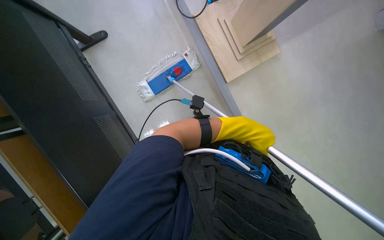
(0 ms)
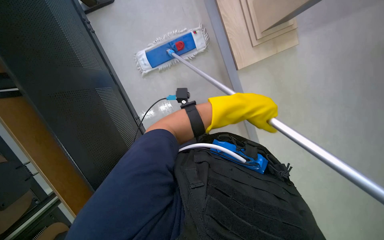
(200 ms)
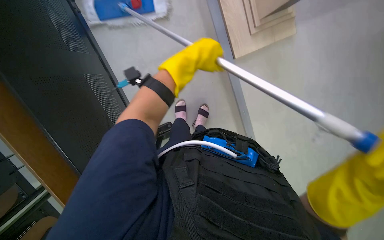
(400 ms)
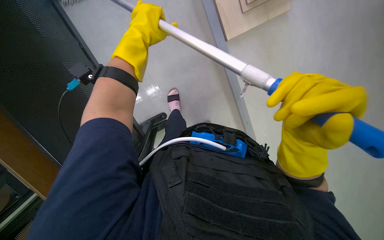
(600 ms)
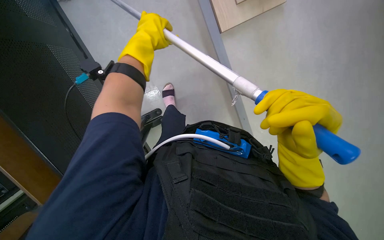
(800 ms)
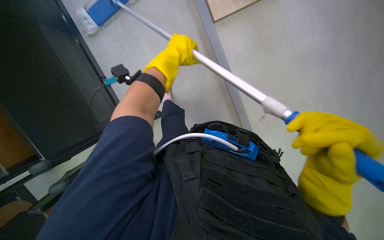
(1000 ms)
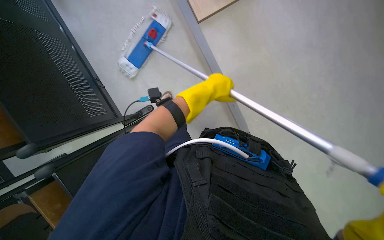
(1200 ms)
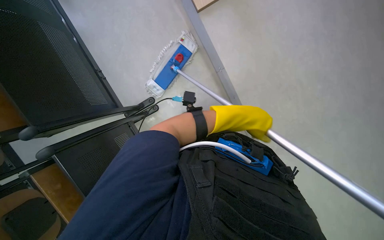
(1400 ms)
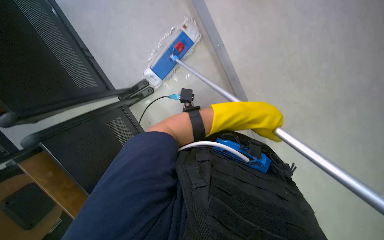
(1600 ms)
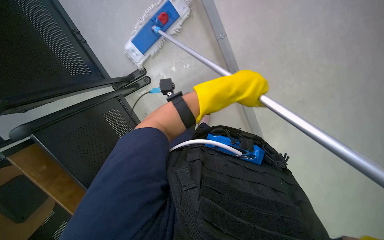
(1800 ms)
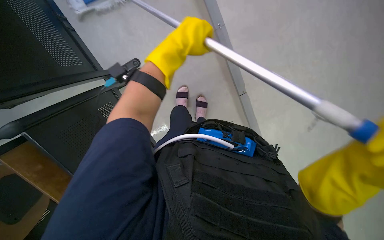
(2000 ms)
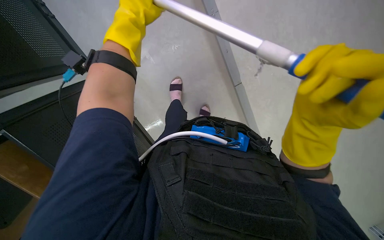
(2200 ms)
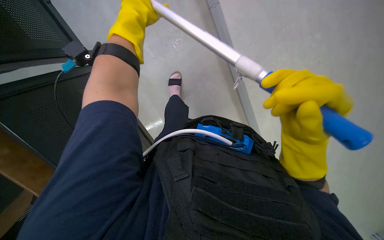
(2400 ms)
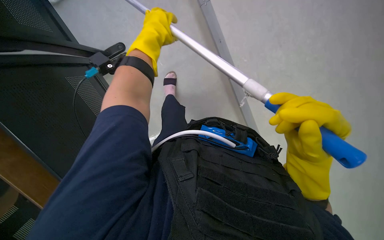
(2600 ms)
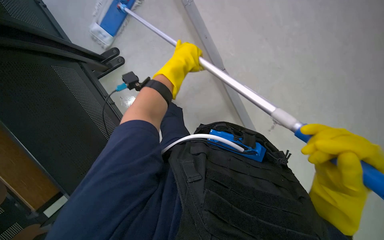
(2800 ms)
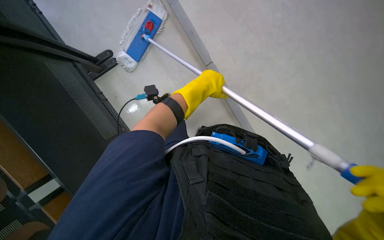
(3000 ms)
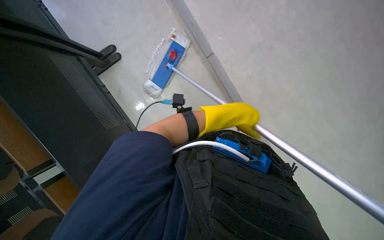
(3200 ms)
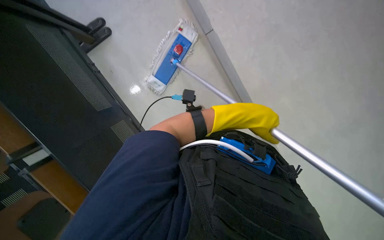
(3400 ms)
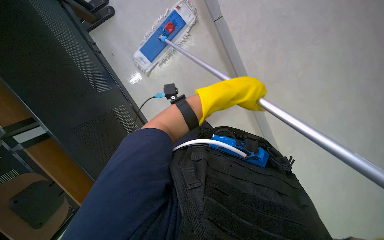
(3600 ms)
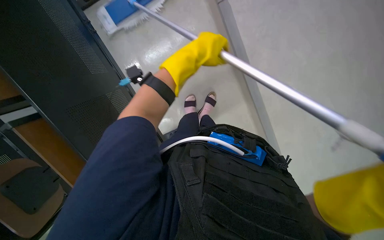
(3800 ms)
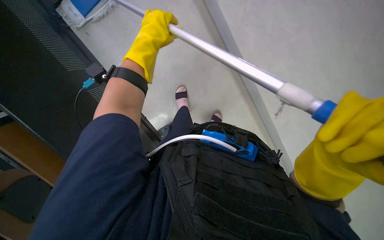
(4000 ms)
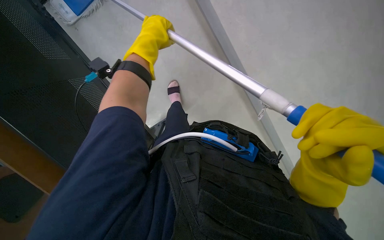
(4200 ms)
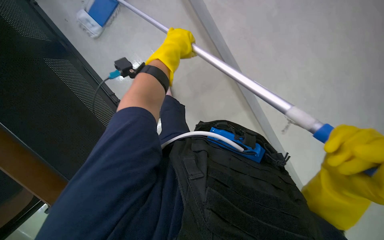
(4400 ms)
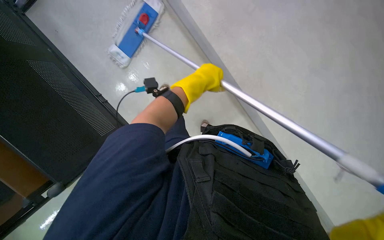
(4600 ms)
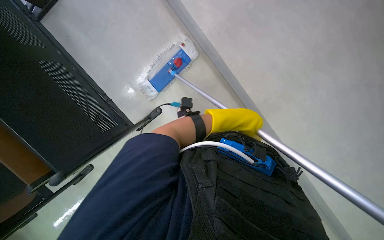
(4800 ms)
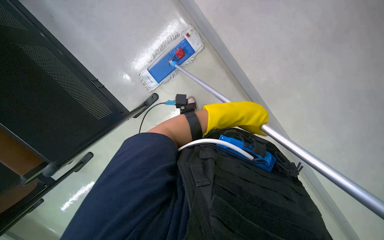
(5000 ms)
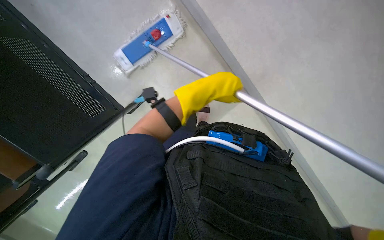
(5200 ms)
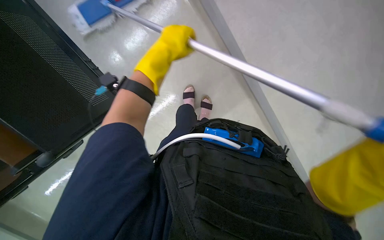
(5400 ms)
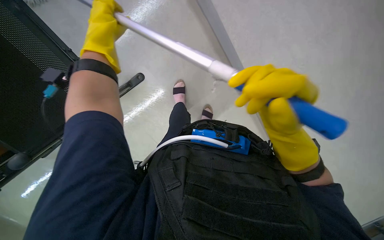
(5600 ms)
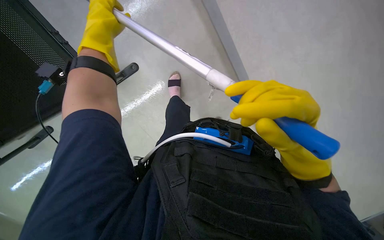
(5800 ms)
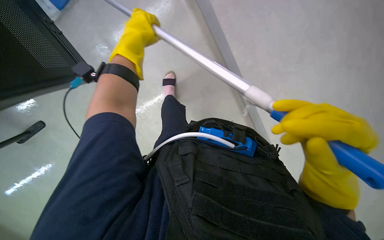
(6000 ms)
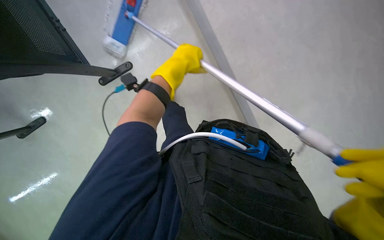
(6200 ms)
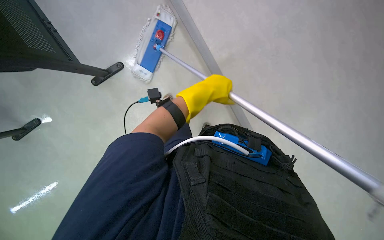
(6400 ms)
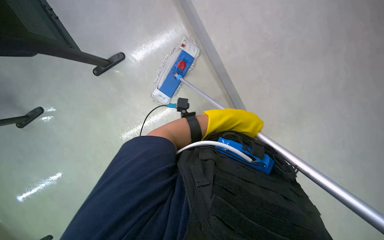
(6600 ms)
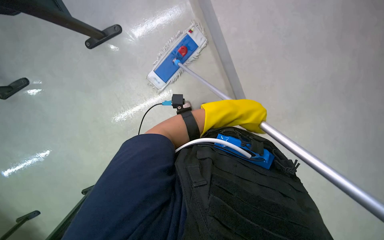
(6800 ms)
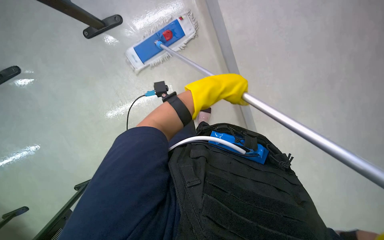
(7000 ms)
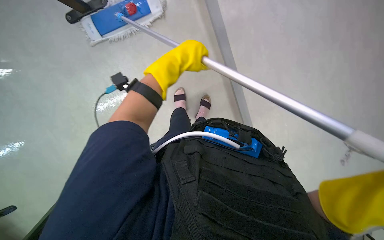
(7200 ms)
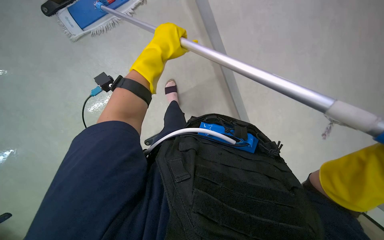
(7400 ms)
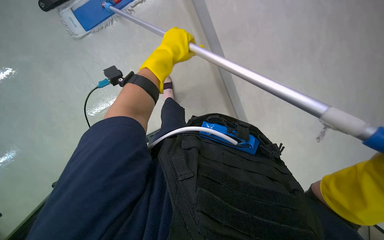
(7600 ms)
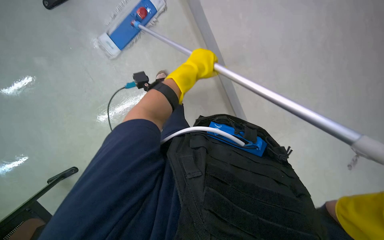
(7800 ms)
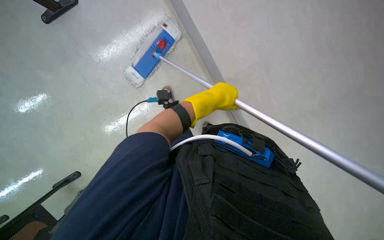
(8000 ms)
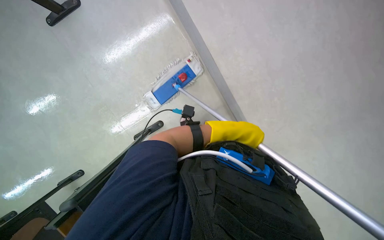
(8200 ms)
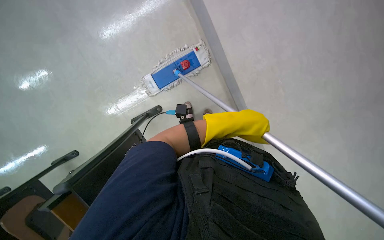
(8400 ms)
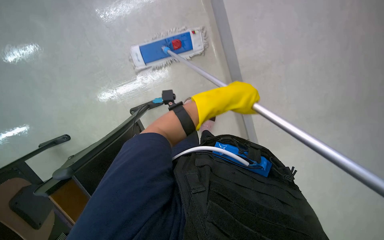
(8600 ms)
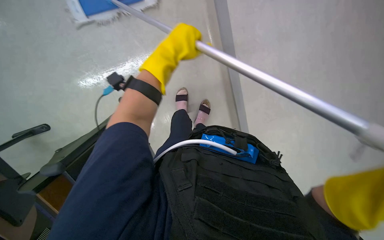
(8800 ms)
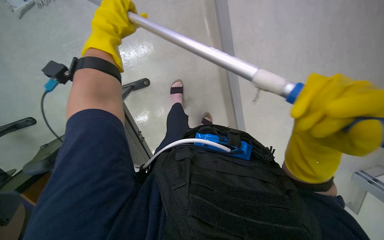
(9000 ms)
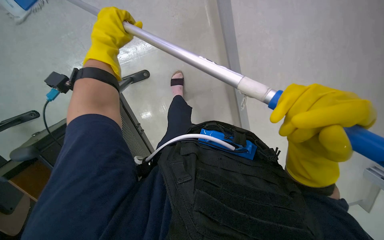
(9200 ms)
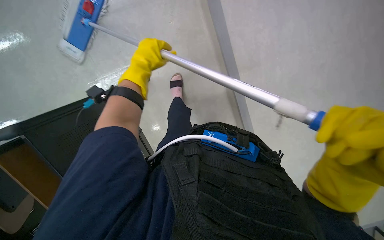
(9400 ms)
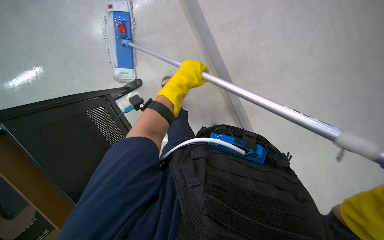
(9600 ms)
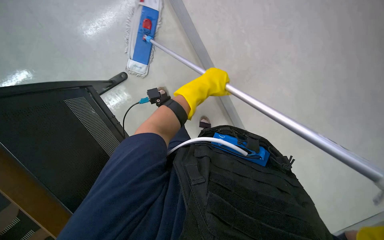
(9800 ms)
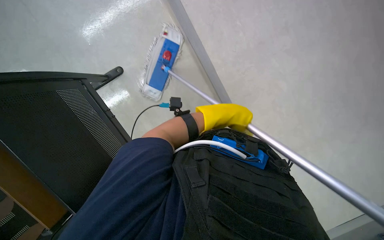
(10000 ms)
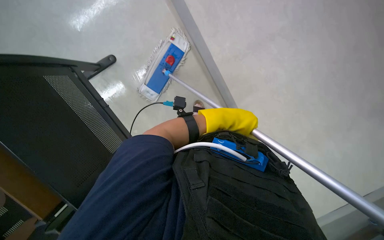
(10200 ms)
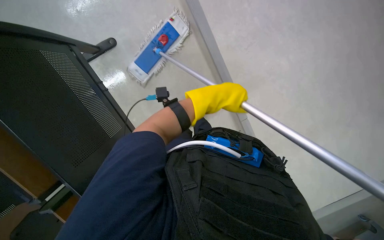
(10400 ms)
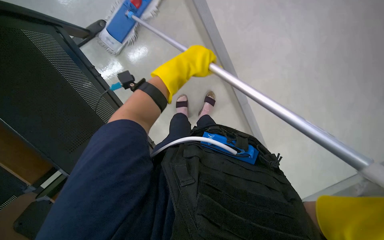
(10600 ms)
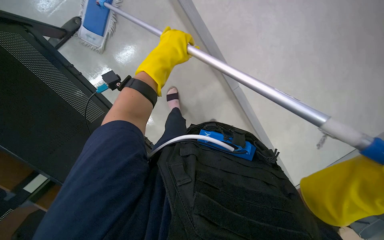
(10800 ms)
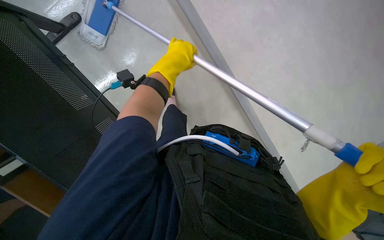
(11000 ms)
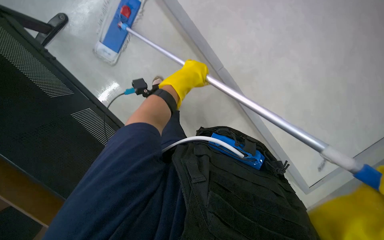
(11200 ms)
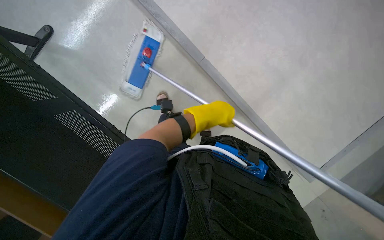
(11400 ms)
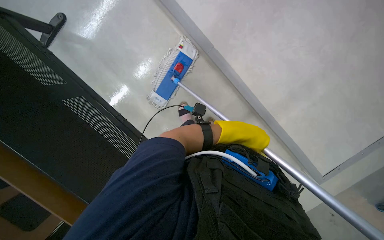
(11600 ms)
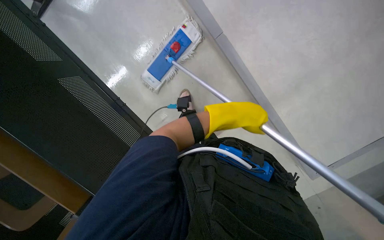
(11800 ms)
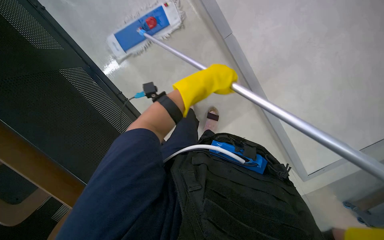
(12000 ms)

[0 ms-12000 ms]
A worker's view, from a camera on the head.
Job: mopping floor.
The whole recording: Mopping floor with flat mop. The worker mops the floor with a flat mop, periodically cleaning the mop head in a bucket.
0 ms to 1600 ms: The camera sweeps to the left, by roughly 15 degrees.
1600 ms to 3000 ms: The left hand heads to the left, covering roughly 15 cm.
3000 ms to 4400 ms: The left hand goes to the left and returns, roughly 10 cm each way.
4400 ms to 6000 ms: The left hand moves left and right over some 35 cm, changing direction 2 times.
9000 ms to 10400 ms: The left hand heads to the right and down the picture, covering about 25 cm.
10400 ms to 12000 ms: The left hand moves left and right over some 20 cm, changing direction 2 times.

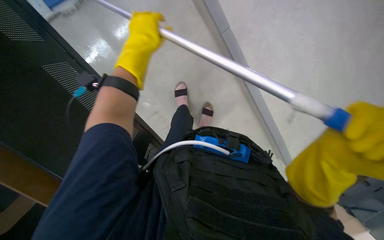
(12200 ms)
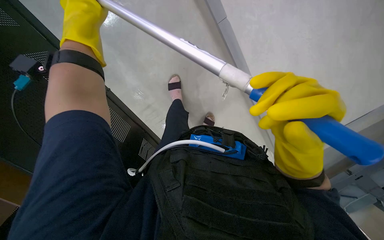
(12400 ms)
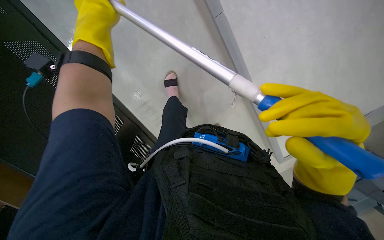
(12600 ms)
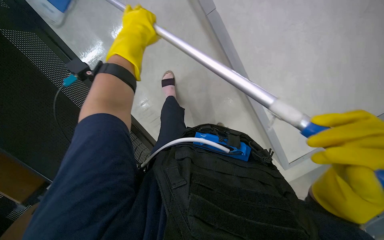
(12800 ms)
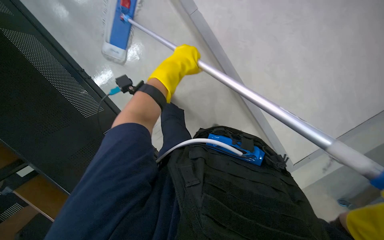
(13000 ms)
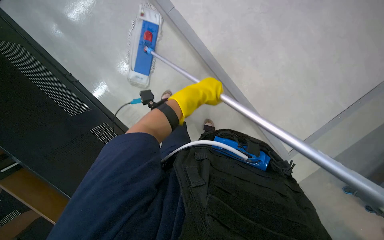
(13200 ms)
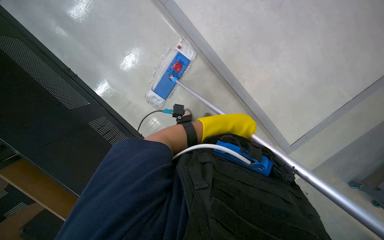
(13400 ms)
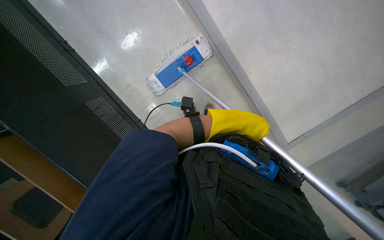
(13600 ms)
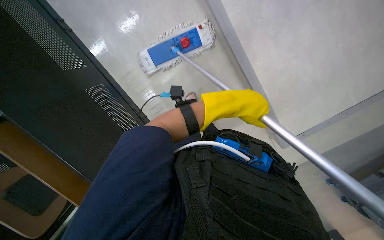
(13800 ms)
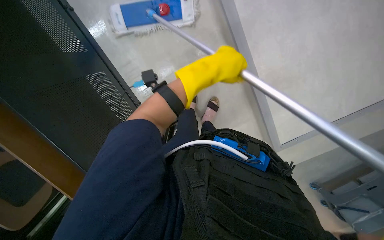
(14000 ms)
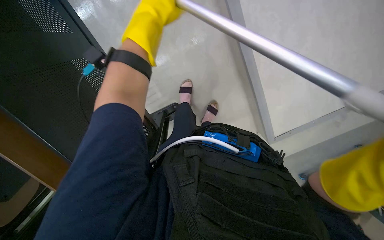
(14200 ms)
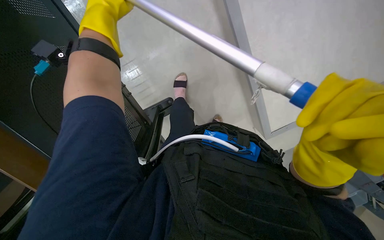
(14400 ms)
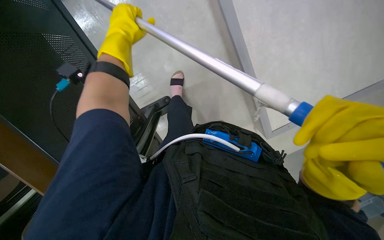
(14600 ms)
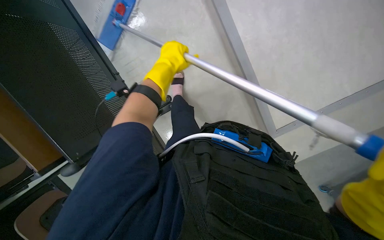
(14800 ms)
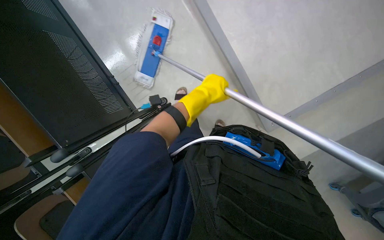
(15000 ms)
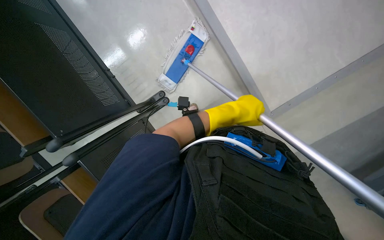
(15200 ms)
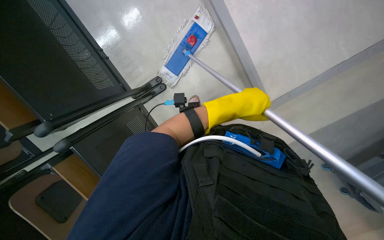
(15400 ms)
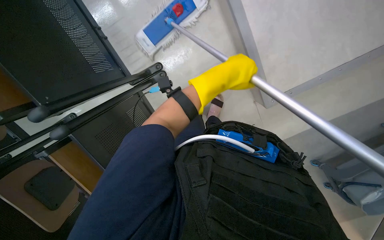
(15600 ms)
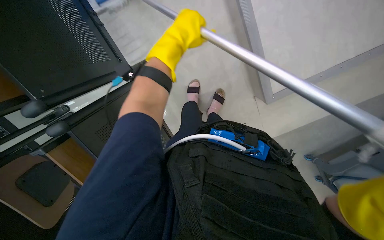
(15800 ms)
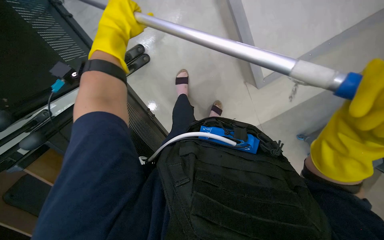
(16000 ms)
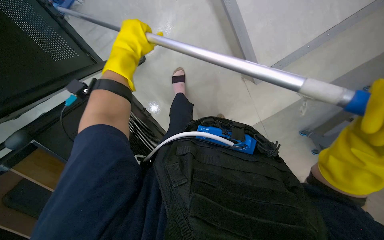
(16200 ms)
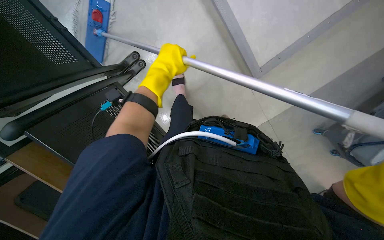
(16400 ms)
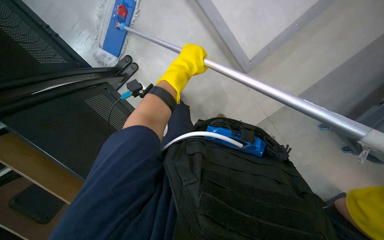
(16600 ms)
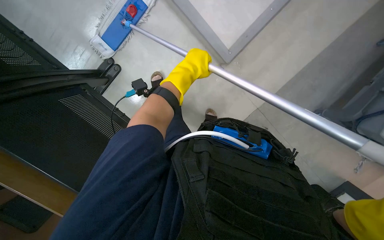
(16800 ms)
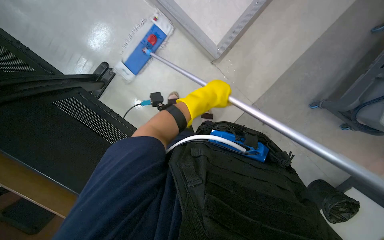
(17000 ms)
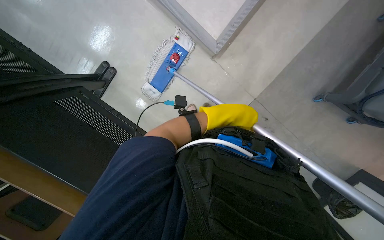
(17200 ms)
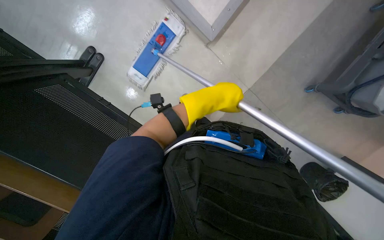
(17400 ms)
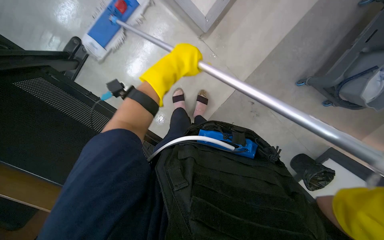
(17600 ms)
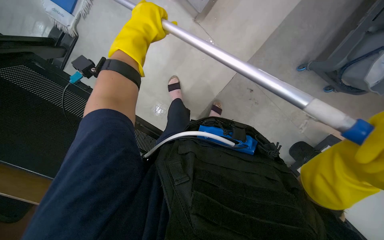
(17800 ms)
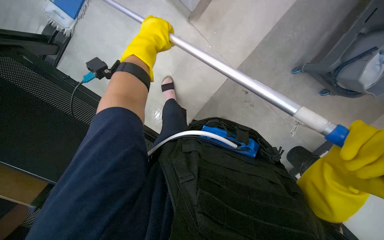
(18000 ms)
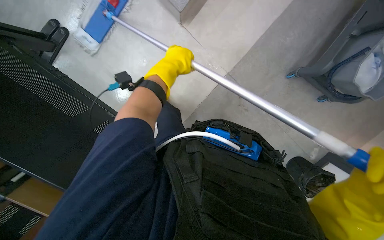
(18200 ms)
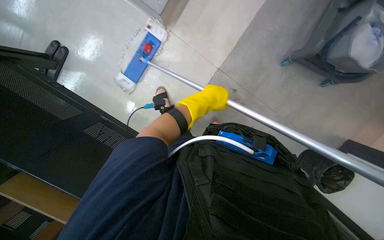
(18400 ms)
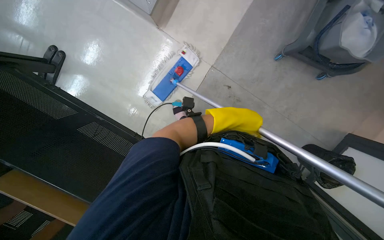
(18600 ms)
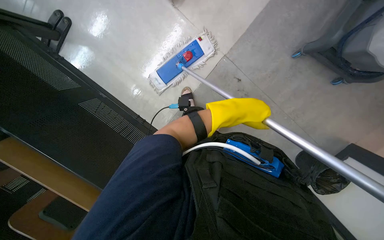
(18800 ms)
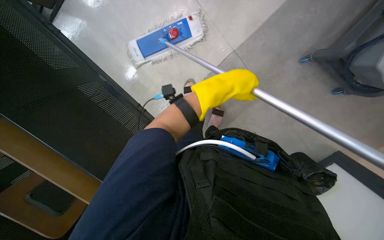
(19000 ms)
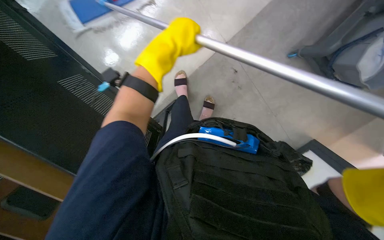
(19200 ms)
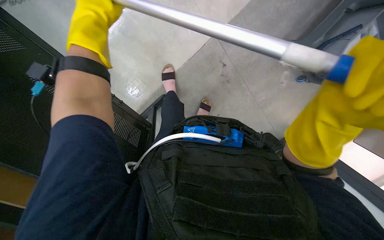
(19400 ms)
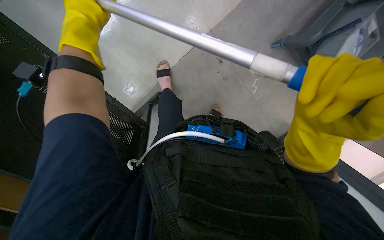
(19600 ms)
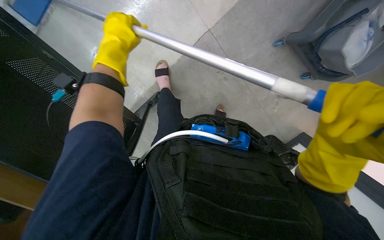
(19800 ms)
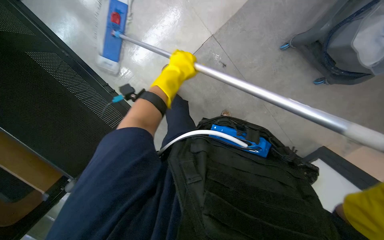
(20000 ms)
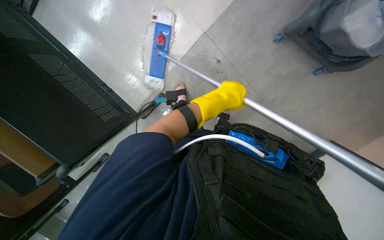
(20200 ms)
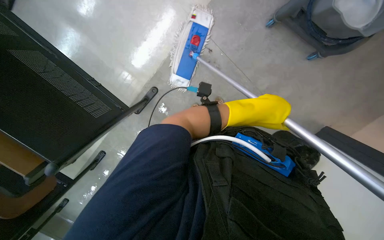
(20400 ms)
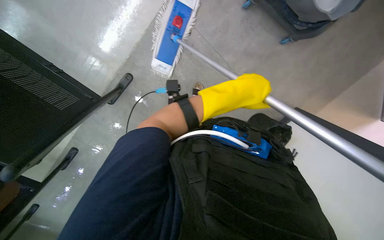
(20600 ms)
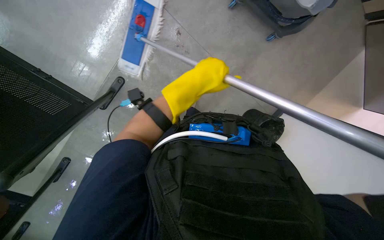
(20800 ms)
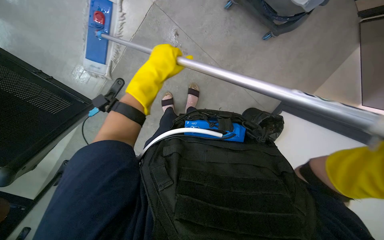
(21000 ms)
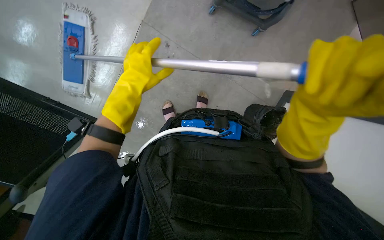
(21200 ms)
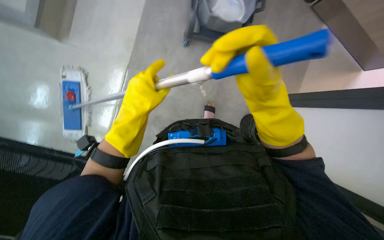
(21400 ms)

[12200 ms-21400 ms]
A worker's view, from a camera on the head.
Job: mopping floor.
The whole recording: Mopping floor with flat mop. The worker mops the floor with a flat mop, periodically cleaning the mop head in a bucket.
12200 ms to 13800 ms: The left hand moves to the right and down the picture, approximately 20 cm.
15200 ms to 16800 ms: The view tips downward by some 15 degrees. The left hand goes approximately 15 cm to the left.
16800 ms to 18400 ms: The left hand goes left and right, some 20 cm each way, reversing 2 times.
18400 ms to 19800 ms: The left hand is displaced to the left by some 15 cm.
